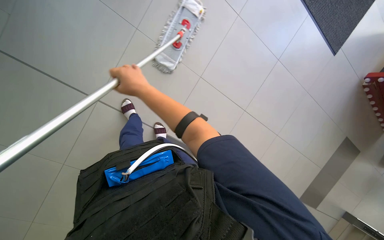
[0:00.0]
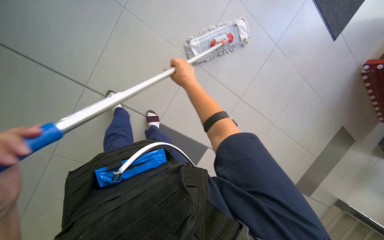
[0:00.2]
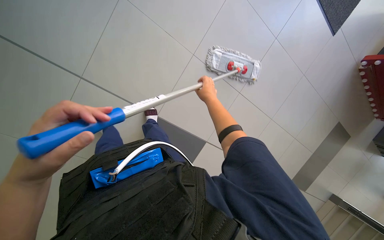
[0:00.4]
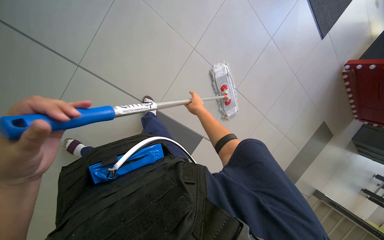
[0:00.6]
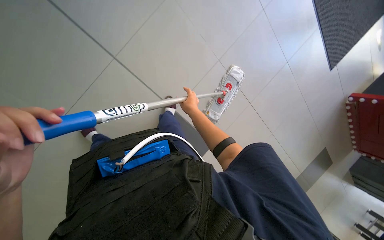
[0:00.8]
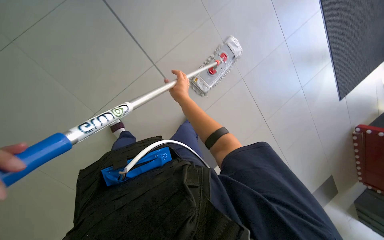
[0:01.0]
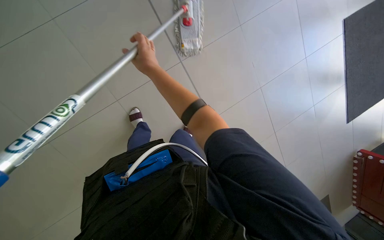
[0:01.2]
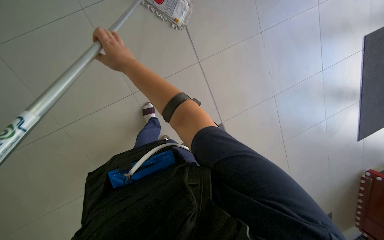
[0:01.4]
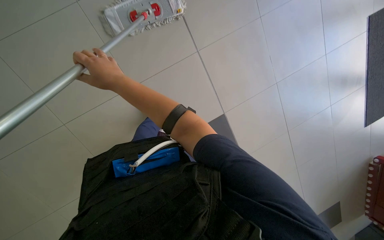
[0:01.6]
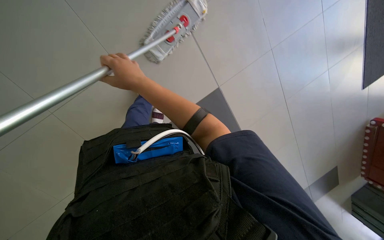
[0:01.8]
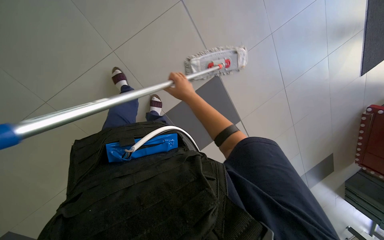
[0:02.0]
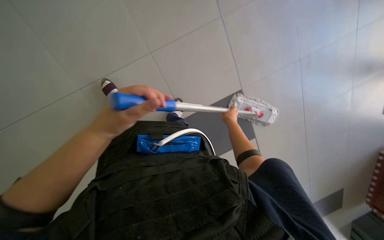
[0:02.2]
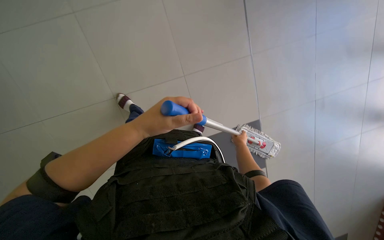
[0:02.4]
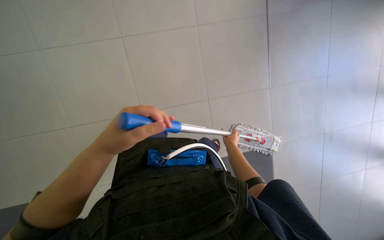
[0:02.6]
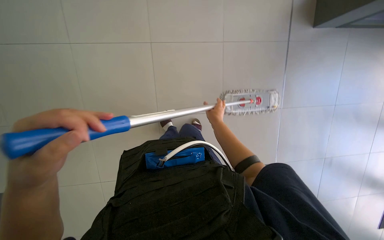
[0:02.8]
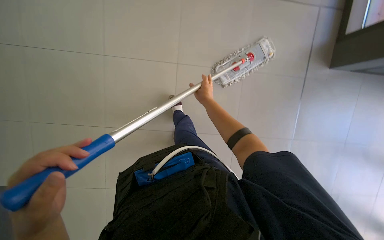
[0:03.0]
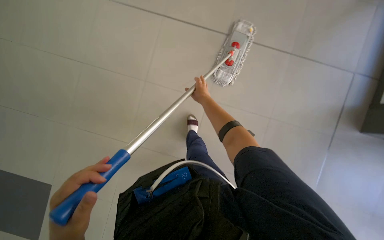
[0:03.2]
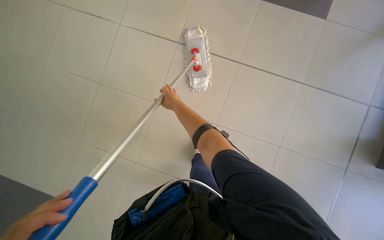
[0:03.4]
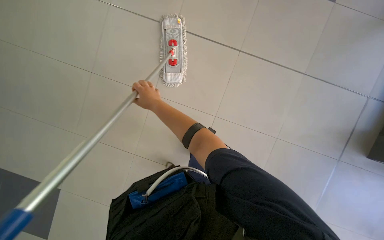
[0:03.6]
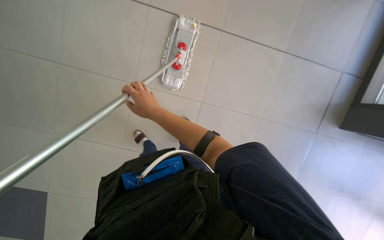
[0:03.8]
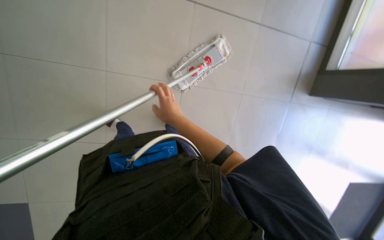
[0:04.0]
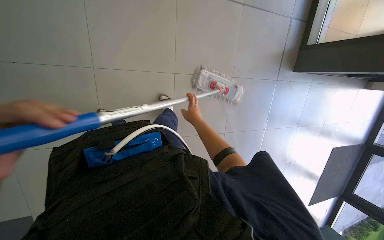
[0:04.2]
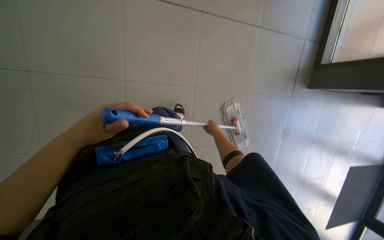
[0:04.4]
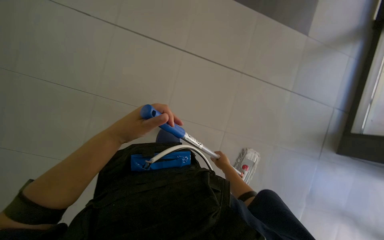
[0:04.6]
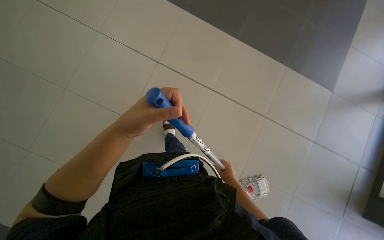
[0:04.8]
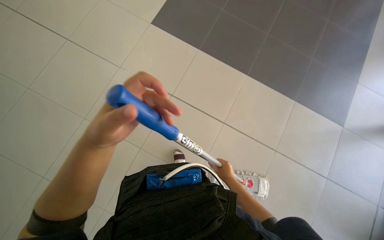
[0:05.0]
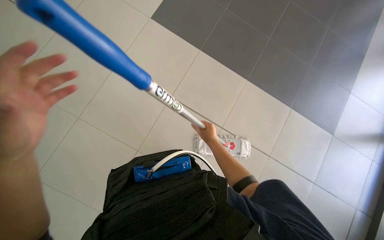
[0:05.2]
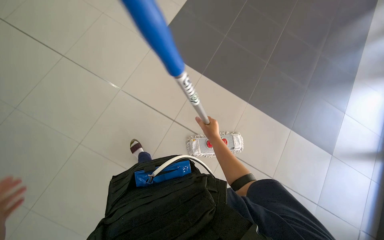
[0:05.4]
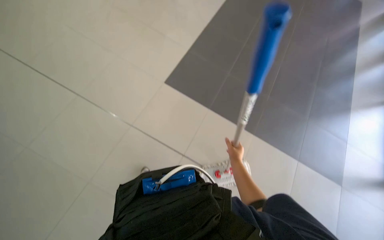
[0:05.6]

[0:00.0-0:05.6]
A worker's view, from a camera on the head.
Job: mopping floor.
The whole recording: Mopping tiled floor. The worker mops the tiled floor with a flat mop.
0:01.4 to 0:02.8: The head rotates approximately 20 degrees to the left. The right hand moves to the right and farther from the camera, some 25 cm.
0:02.8 to 0:04.2: The head turns to the right by roughly 45 degrees.
0:04.2 to 0:05.6: The head rotates approximately 35 degrees to the left. The wearer looks about 50 degrees further upward.

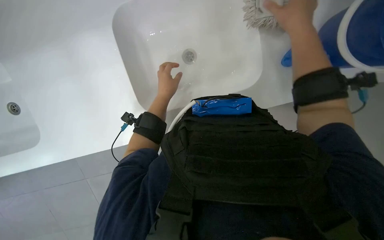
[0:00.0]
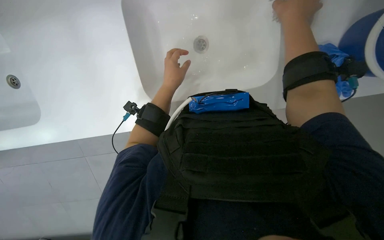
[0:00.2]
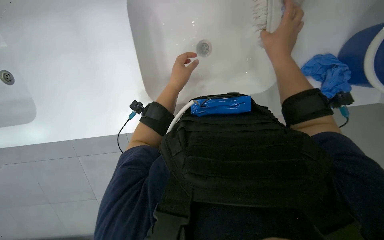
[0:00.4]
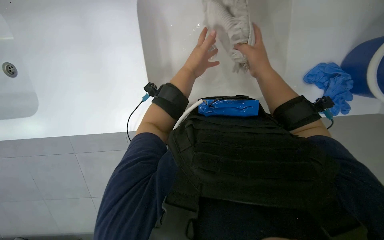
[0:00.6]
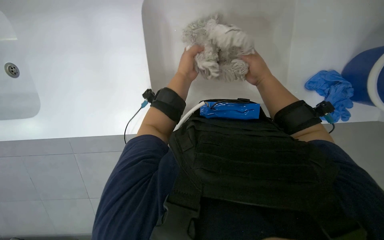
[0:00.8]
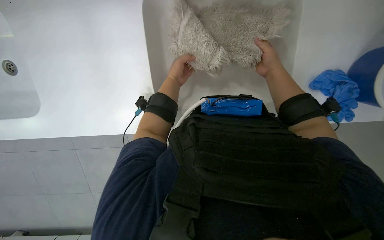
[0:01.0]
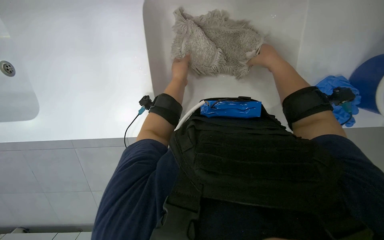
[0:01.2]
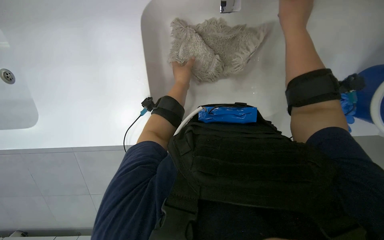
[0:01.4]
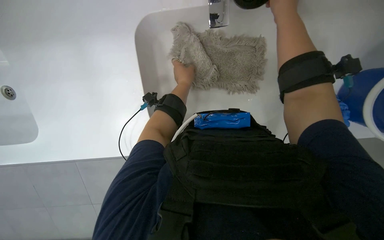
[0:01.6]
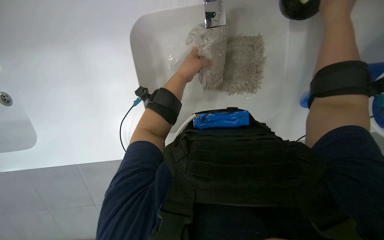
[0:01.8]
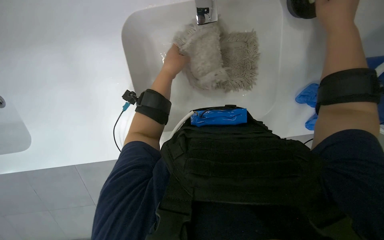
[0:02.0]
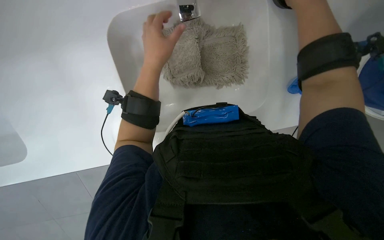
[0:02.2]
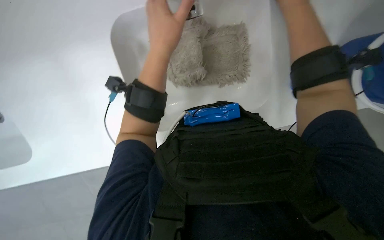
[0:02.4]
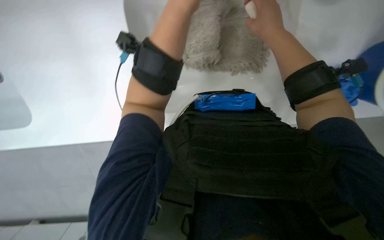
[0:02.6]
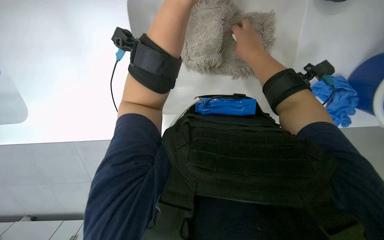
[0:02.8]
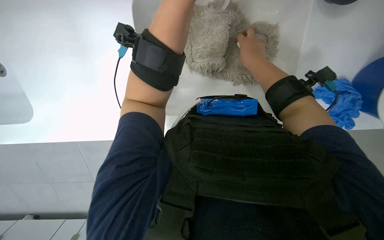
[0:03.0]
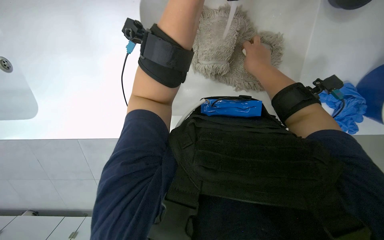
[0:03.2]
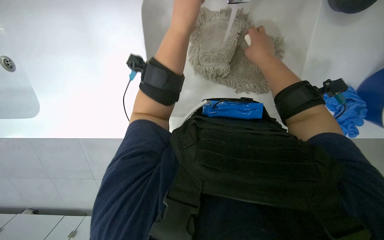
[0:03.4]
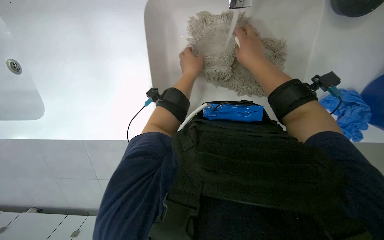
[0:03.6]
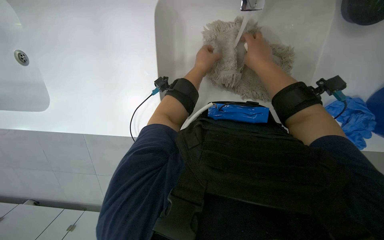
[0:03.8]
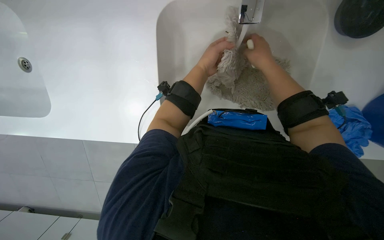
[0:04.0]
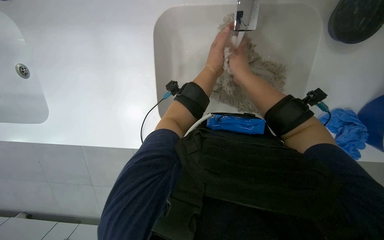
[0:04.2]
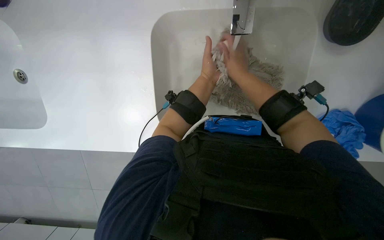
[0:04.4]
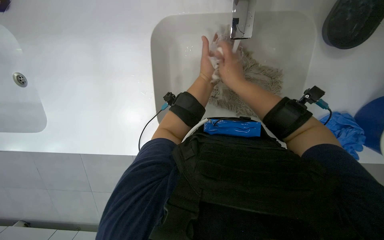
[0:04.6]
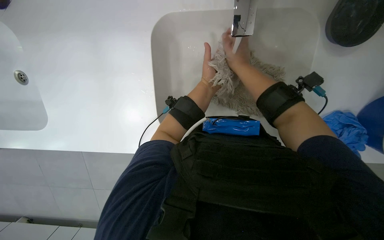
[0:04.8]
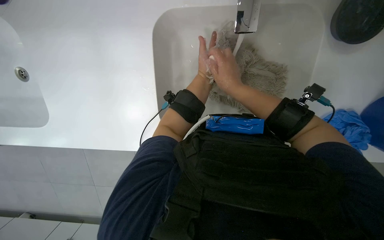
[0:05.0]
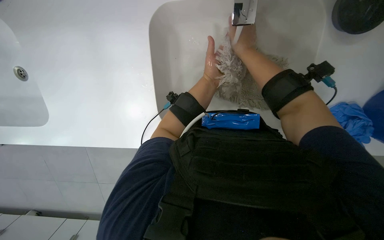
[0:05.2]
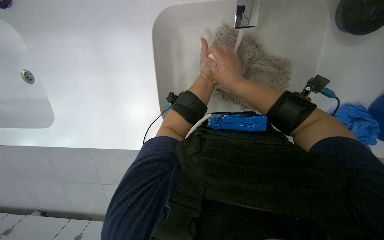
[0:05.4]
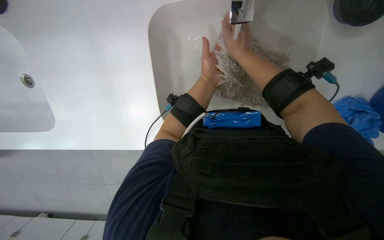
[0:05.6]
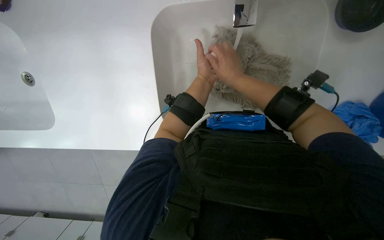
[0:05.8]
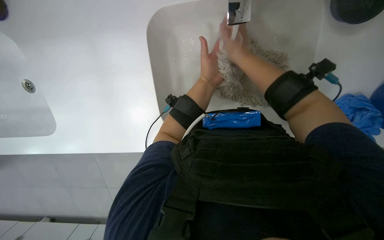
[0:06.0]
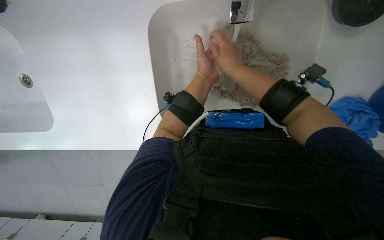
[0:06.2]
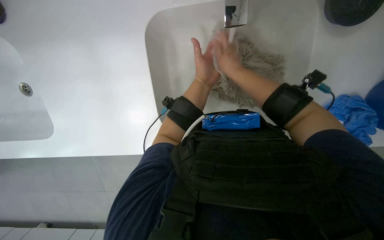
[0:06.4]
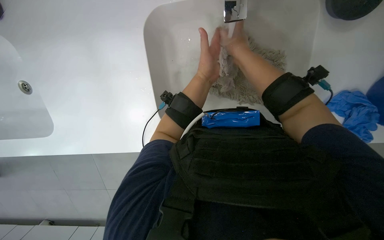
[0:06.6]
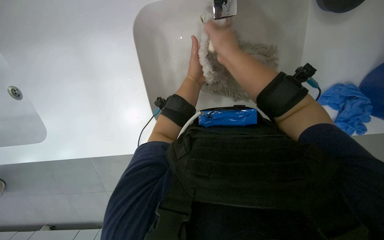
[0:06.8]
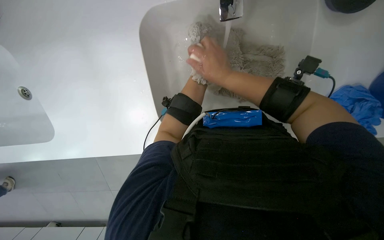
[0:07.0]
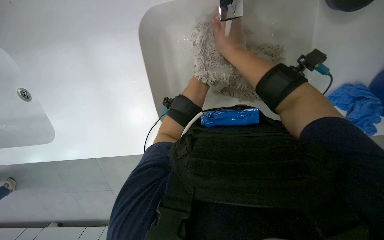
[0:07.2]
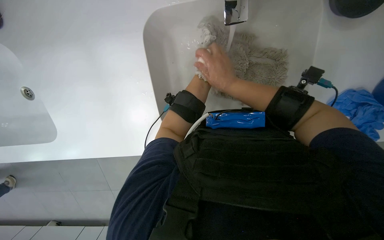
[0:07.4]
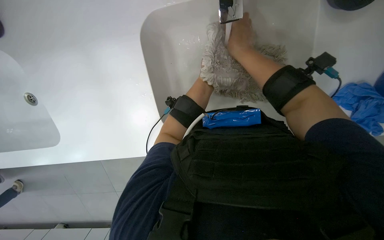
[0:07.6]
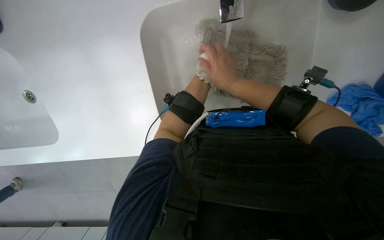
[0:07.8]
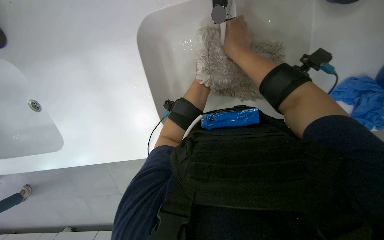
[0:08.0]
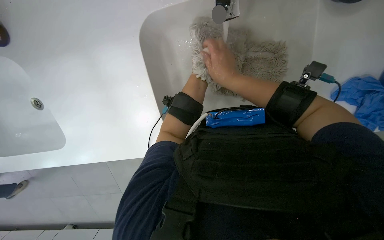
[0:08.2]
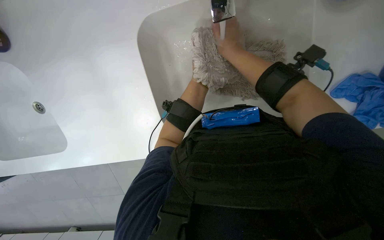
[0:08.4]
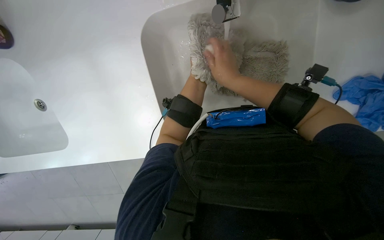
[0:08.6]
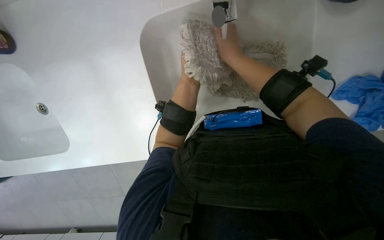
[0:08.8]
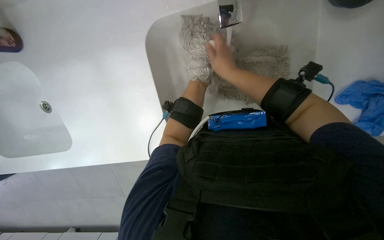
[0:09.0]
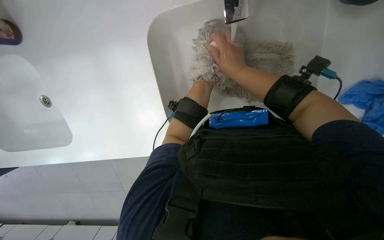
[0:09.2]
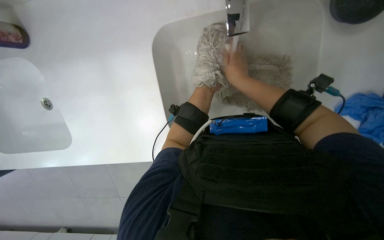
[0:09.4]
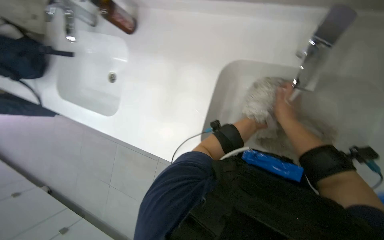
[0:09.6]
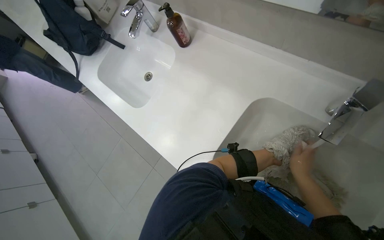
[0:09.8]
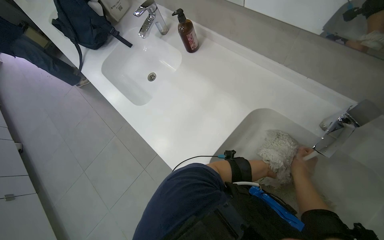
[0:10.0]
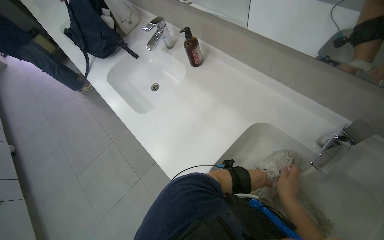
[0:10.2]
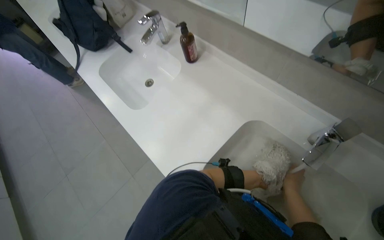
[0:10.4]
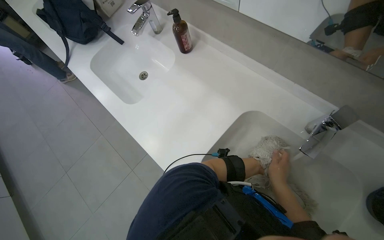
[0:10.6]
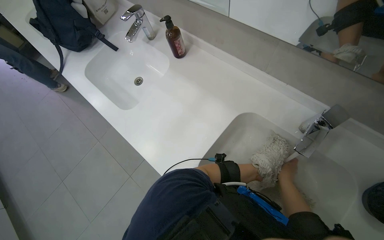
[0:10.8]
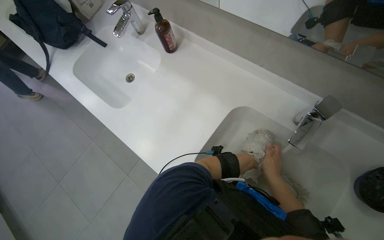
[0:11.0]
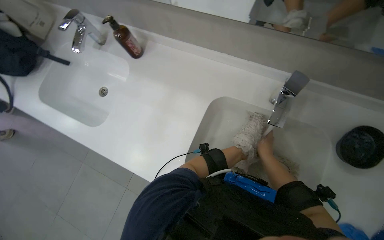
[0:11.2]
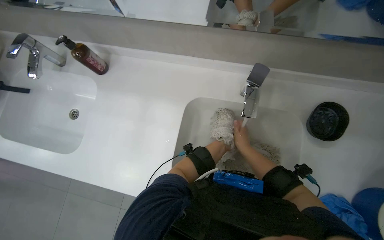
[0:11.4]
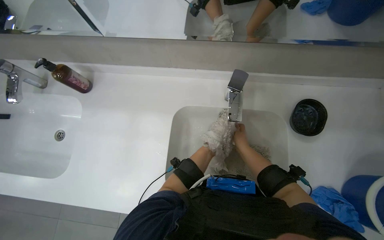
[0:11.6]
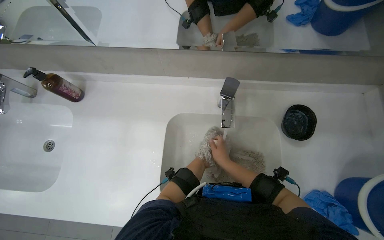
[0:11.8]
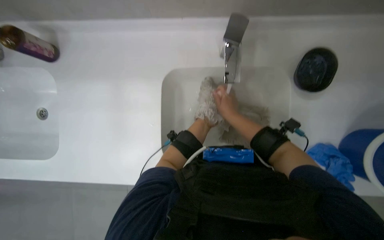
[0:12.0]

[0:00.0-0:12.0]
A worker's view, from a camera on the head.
Job: preparing cleaning supplies.
The whole recording: Washing mop head. The worker washes a mop head in the sink with soap and water.
0:00.0 to 0:01.6: The right hand is displaced up the picture by roughly 15 cm, and travels farther from the camera and back again, roughly 15 cm each way.
0:01.6 to 0:03.0: The right hand heads down the picture and farther from the camera, covering about 15 cm, and travels to the right and back again, about 10 cm each way. The left hand shifts approximately 15 cm nearer to the camera.
0:06.0 to 0:07.6: The left hand goes approximately 15 cm to the right and up the picture.
0:07.6 to 0:09.0: The left hand is displaced to the left, farther from the camera and down the picture by about 20 cm.
0:09.0 to 0:10.4: The camera pitches upward, by some 25 degrees. The scene turns some 60 degrees clockwise in the picture.
0:10.4 to 0:12.0: The wearer's head swings about 45 degrees to the right. The view tips downward by about 15 degrees.

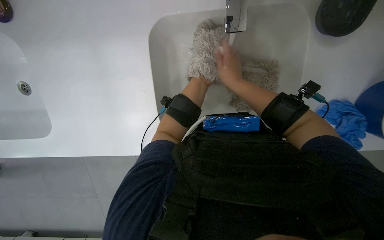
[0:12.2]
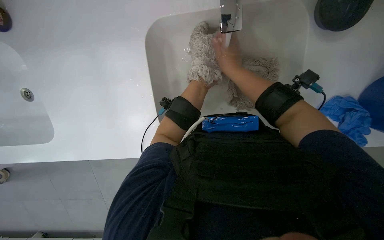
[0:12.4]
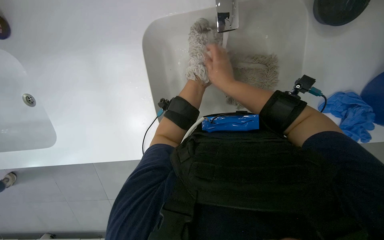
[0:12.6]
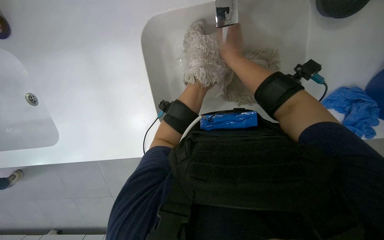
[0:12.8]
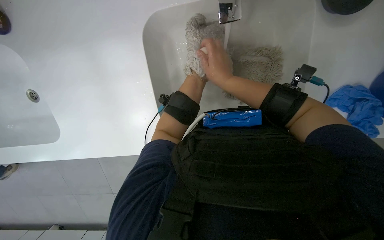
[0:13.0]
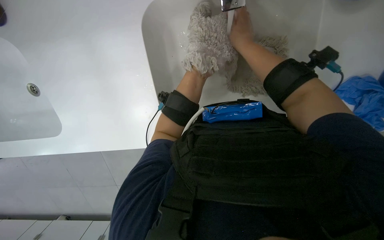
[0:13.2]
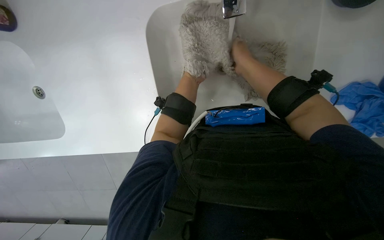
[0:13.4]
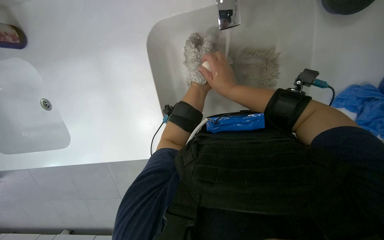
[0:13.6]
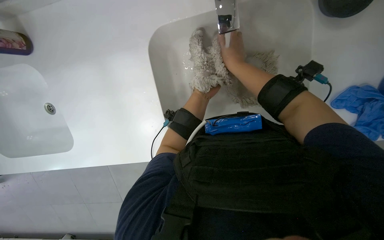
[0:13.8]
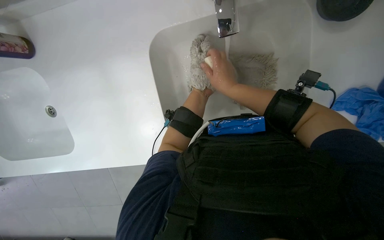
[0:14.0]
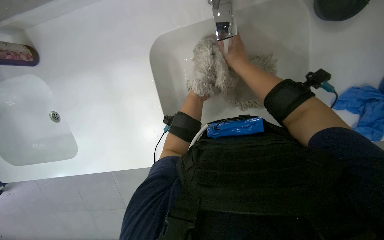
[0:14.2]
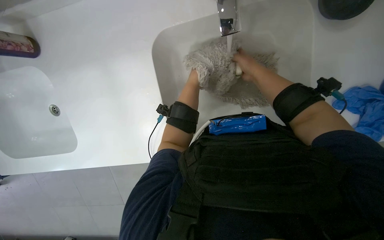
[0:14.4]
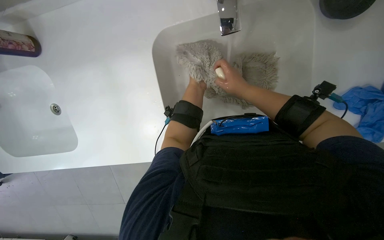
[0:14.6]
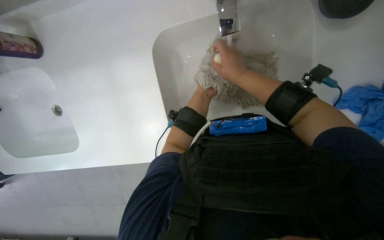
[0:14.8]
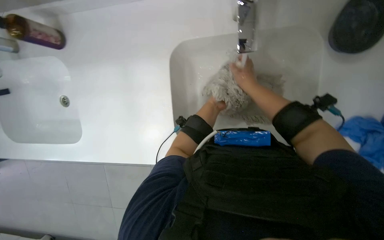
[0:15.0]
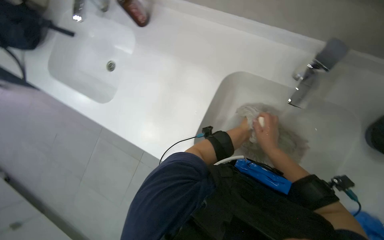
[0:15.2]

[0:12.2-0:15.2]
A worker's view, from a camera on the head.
Job: preparing cleaning supplies.
The whole recording: Washing mop head. The worker washes a mop head in the sink with soap and water.
0:13.8 to 0:15.2: The camera pitches upward, by approximately 15 degrees. Everything in view rotates approximately 30 degrees clockwise.
